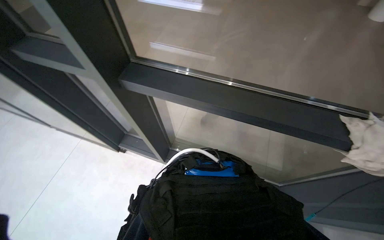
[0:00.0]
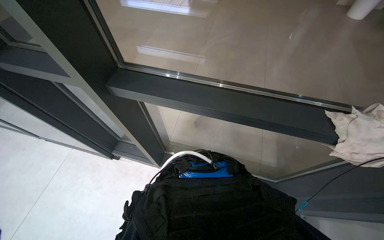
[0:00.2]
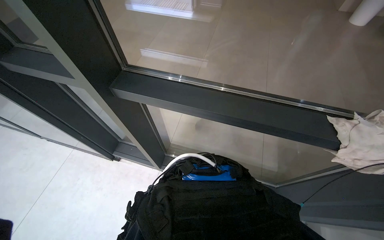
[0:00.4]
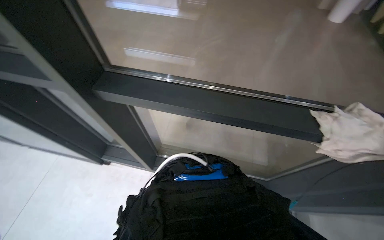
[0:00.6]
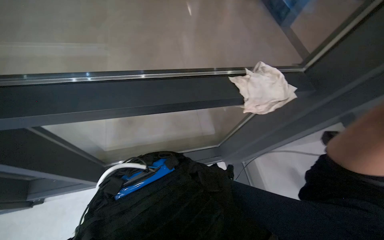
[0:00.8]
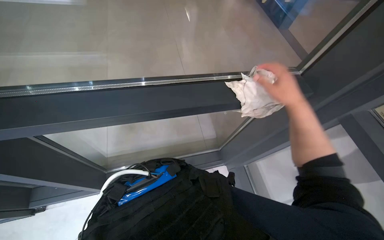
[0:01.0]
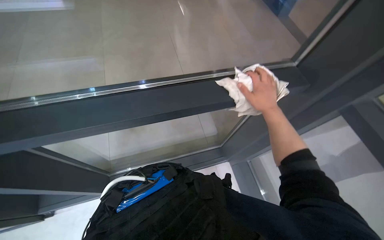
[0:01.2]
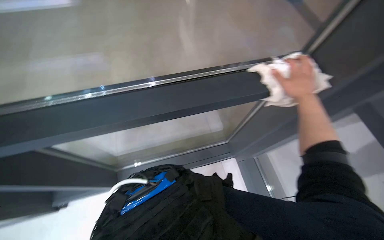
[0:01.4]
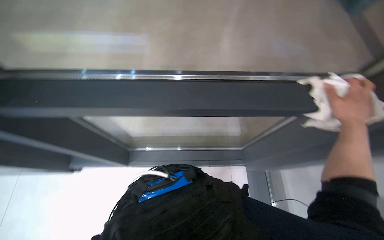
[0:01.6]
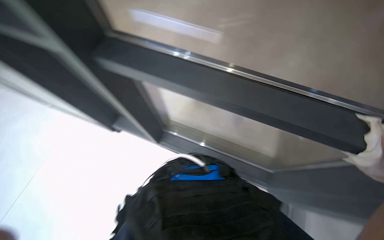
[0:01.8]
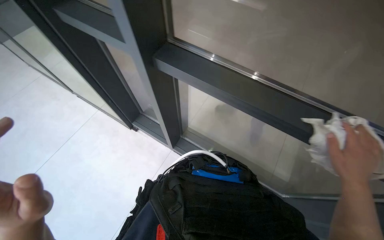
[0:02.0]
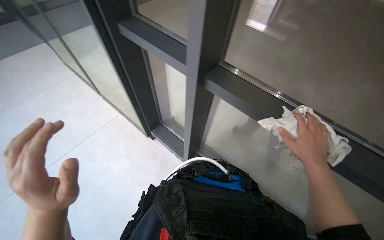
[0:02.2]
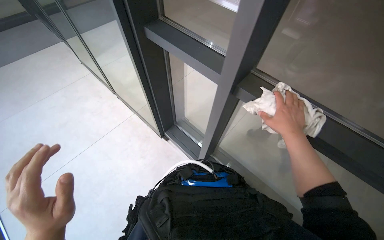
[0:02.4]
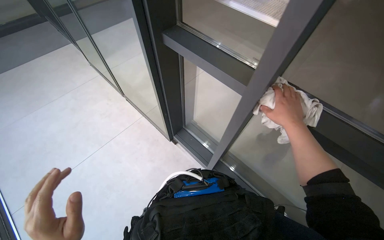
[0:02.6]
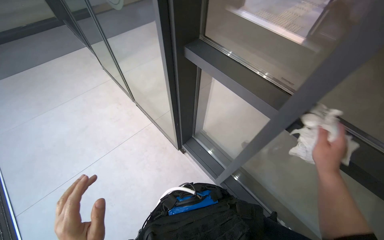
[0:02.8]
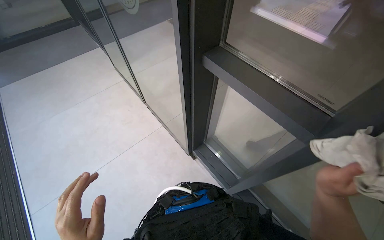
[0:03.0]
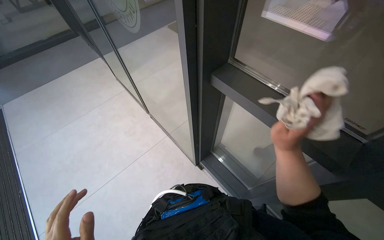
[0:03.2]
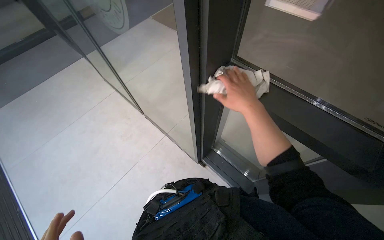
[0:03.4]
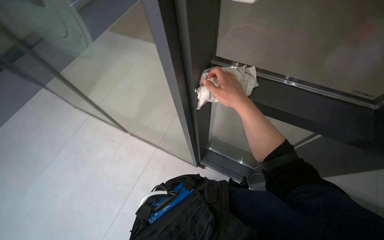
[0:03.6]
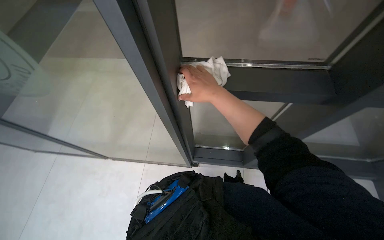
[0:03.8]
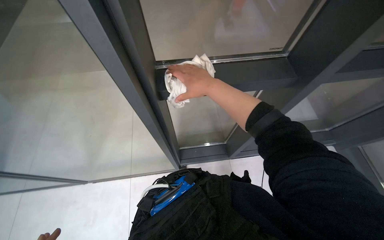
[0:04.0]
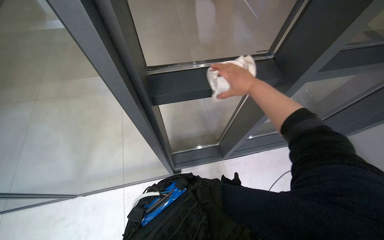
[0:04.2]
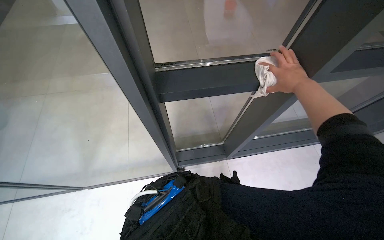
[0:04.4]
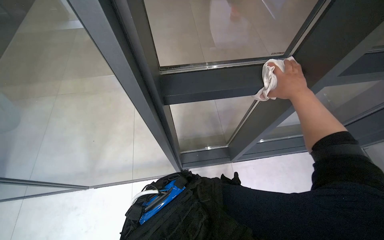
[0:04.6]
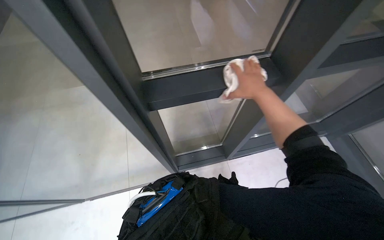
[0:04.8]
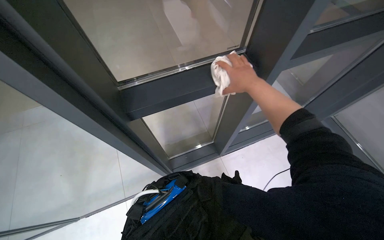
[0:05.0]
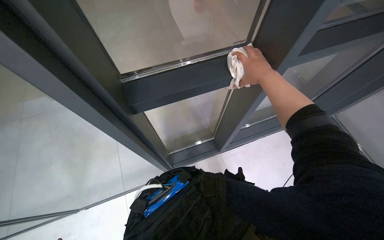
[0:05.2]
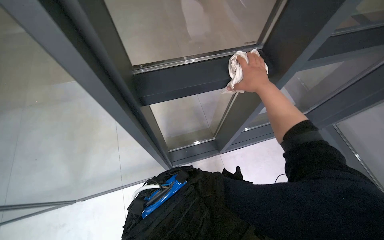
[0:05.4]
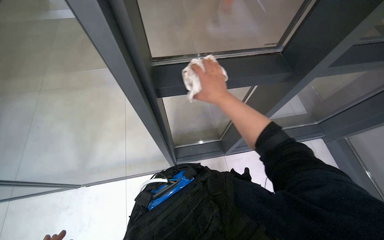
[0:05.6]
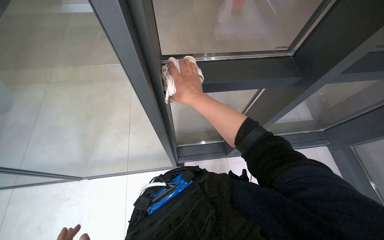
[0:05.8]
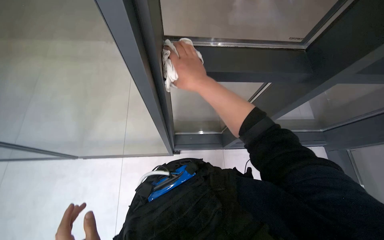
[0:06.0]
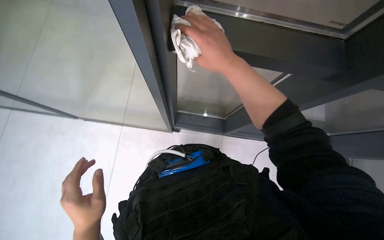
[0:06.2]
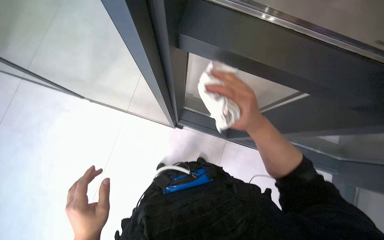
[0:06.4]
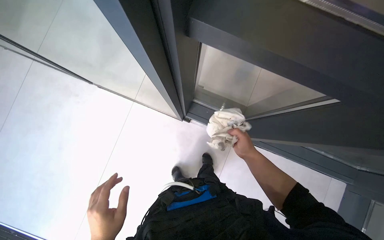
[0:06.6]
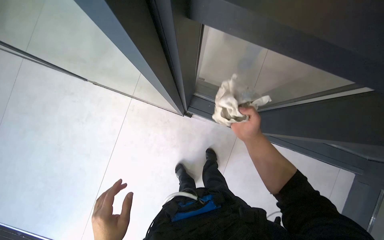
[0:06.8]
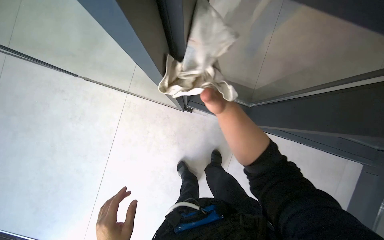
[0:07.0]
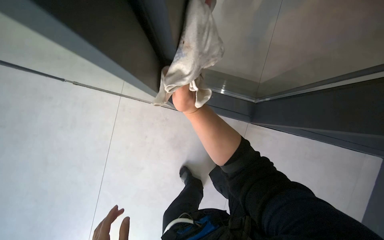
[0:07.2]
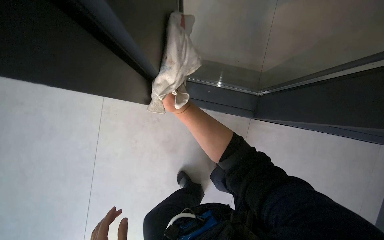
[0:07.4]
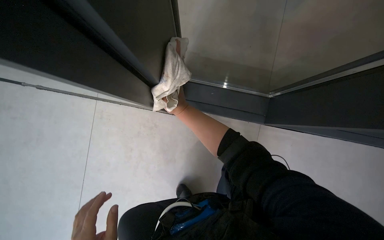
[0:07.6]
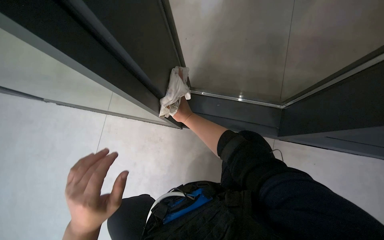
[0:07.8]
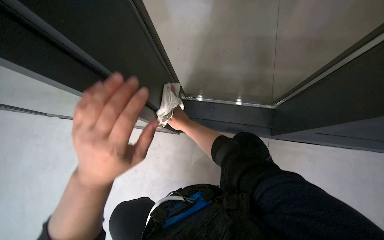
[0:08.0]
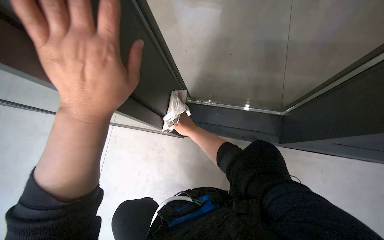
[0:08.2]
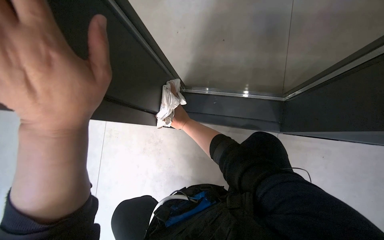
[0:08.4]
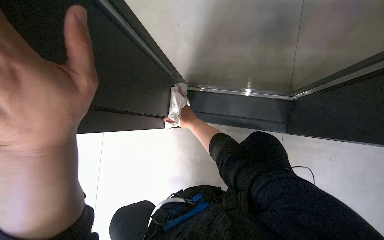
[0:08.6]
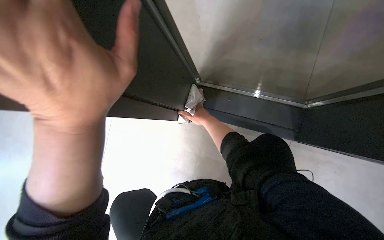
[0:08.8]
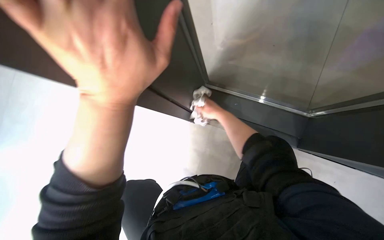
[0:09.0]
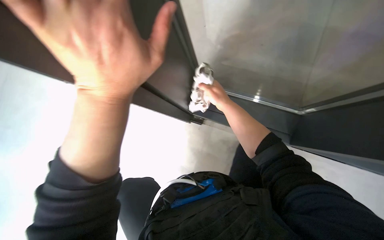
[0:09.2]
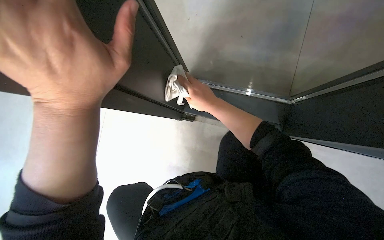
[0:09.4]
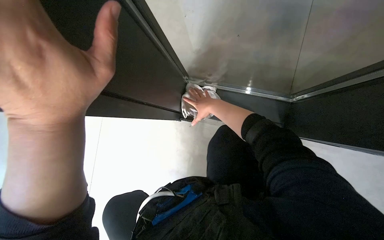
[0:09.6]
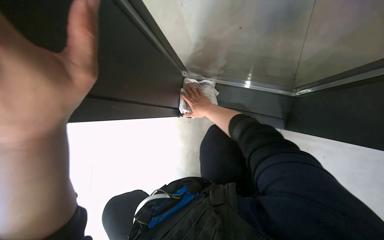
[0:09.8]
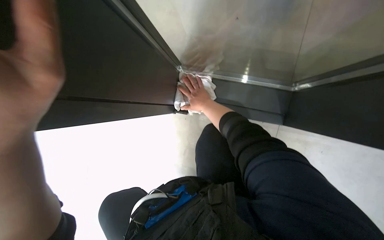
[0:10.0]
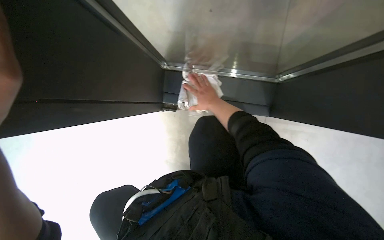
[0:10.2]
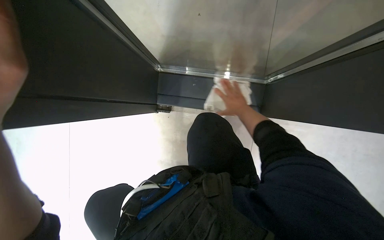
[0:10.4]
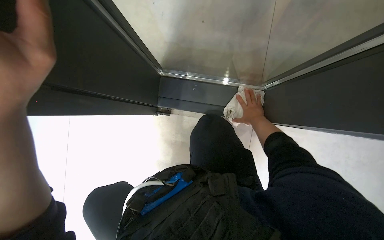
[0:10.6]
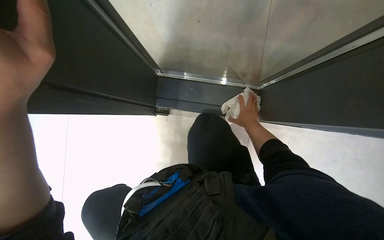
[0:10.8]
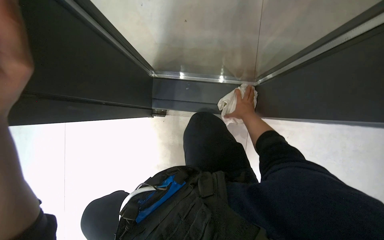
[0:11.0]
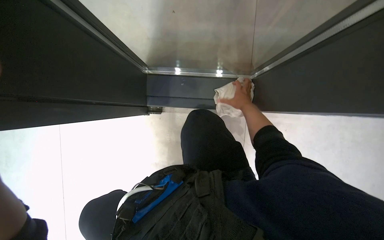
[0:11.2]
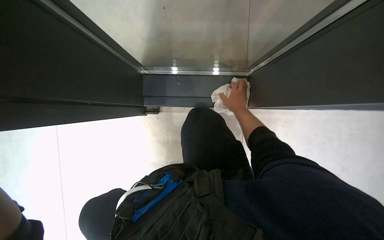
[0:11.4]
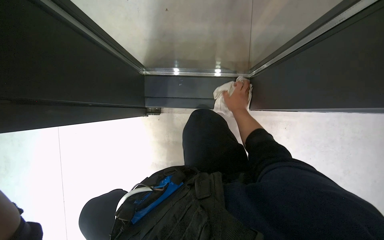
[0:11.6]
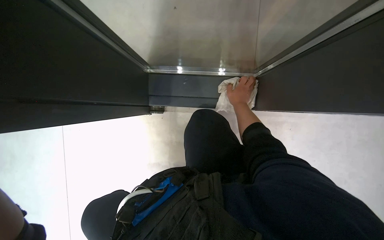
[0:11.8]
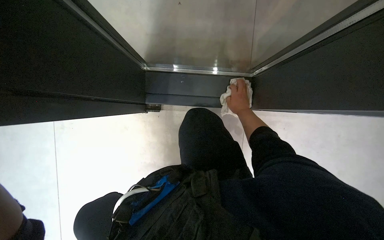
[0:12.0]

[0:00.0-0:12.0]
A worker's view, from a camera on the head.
Job: cleaning windows.
The whole recording: Cleaning window frame. The worker dips a cloth into a bucket and wipes the window frame.
0:00.0 to 0:01.6: The wearer's head swings approximately 25 degrees to the right.
0:01.6 to 0:03.0: The wearer moves approximately 40 cm. The wearer looks some 40 degrees further to the left.
0:03.0 to 0:04.4: The wearer looks about 40 degrees further to the right.
0:04.4 to 0:06.0: The right hand is displaced to the left by some 35 cm.
0:06.0 to 0:07.6: The view tilts some 15 degrees downward. The right hand shifts roughly 20 cm farther from the camera, and moves about 10 cm to the right and comes back.
0:09.0 to 0:10.4: The wearer's head swings some 25 degrees to the right. The right hand is displaced to the right by some 30 cm, and moves about 10 cm nearer to the camera and comes back.

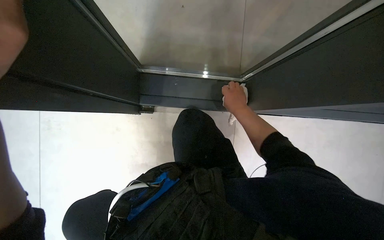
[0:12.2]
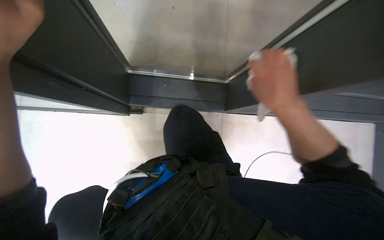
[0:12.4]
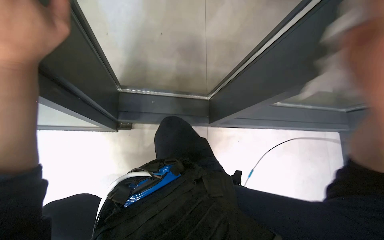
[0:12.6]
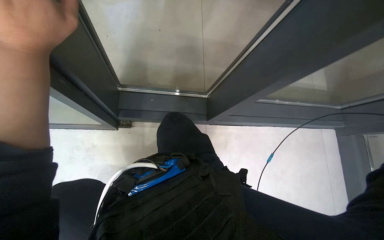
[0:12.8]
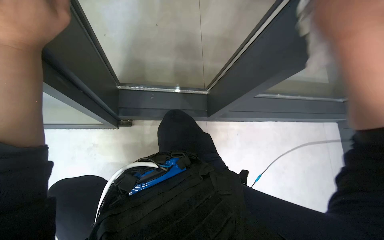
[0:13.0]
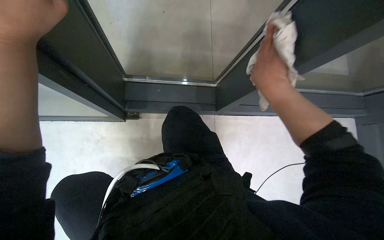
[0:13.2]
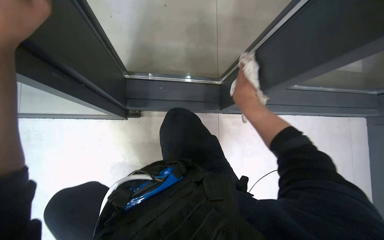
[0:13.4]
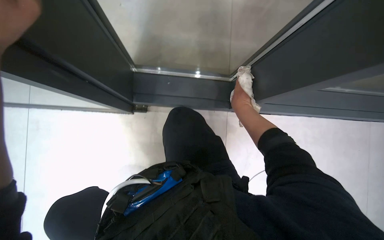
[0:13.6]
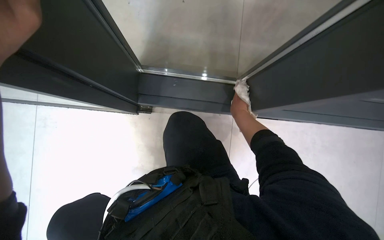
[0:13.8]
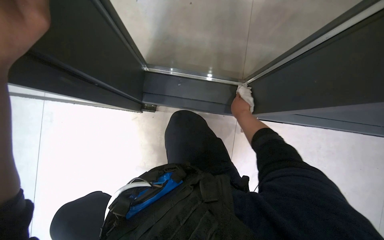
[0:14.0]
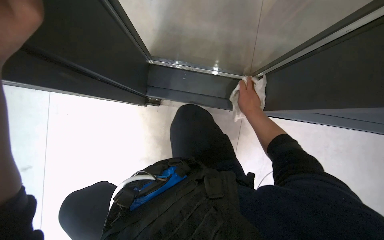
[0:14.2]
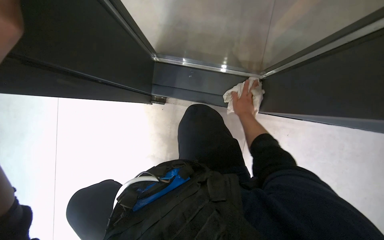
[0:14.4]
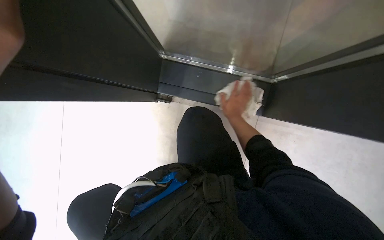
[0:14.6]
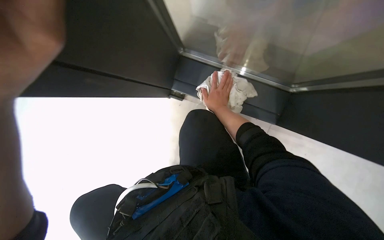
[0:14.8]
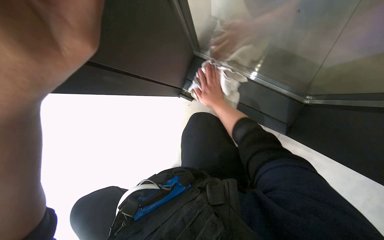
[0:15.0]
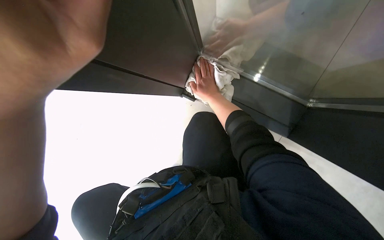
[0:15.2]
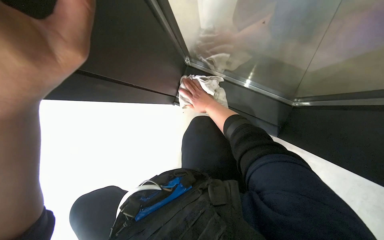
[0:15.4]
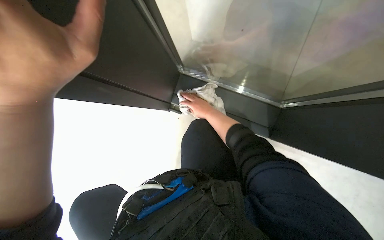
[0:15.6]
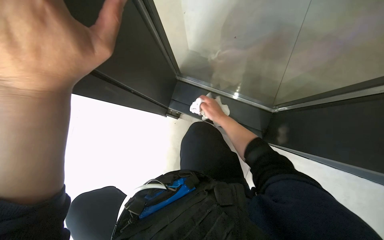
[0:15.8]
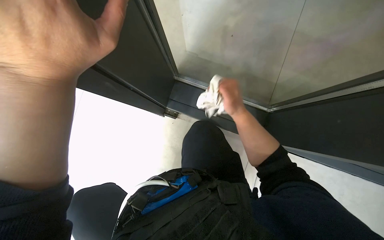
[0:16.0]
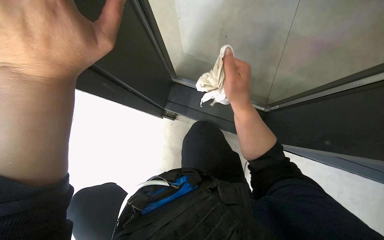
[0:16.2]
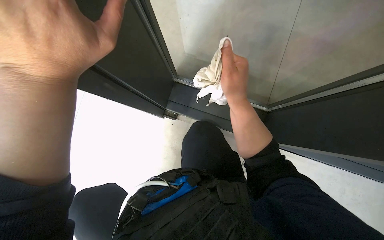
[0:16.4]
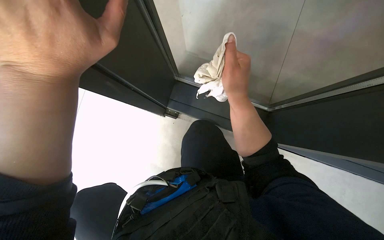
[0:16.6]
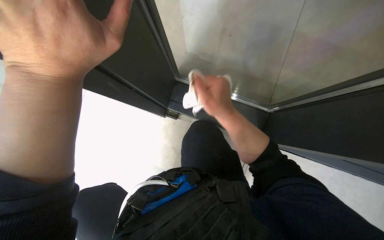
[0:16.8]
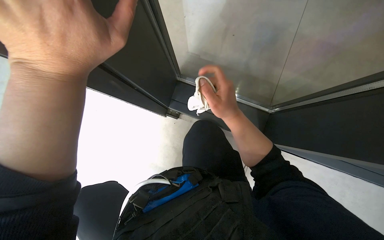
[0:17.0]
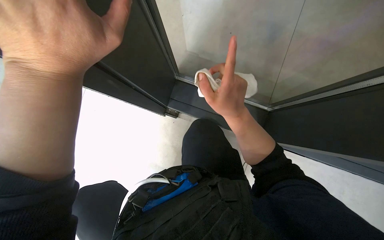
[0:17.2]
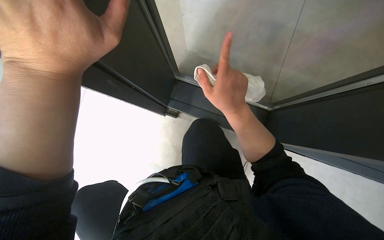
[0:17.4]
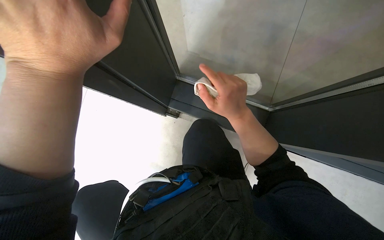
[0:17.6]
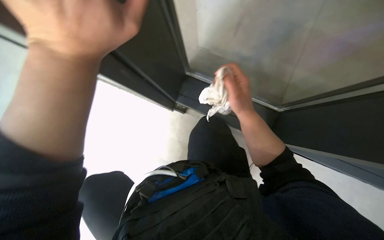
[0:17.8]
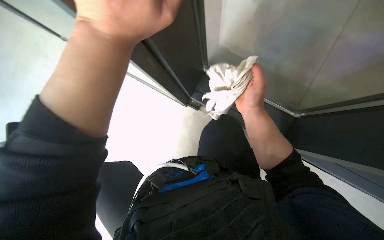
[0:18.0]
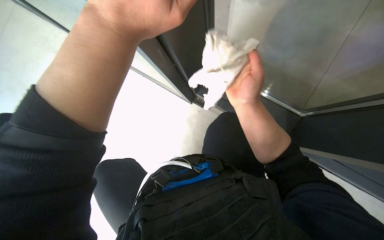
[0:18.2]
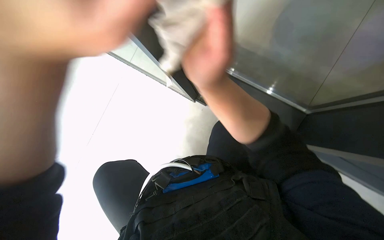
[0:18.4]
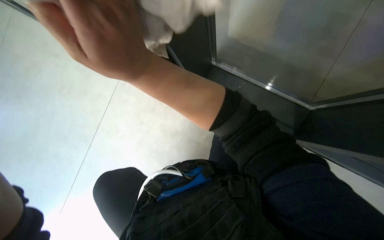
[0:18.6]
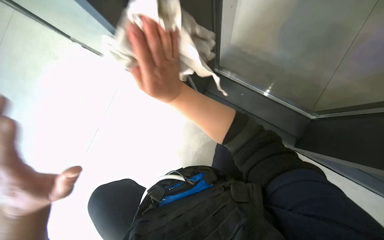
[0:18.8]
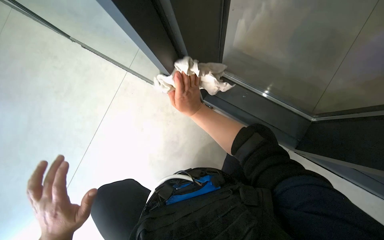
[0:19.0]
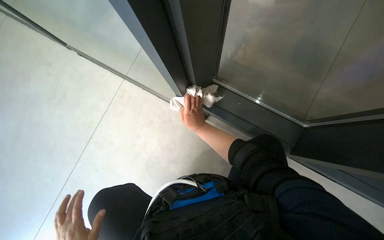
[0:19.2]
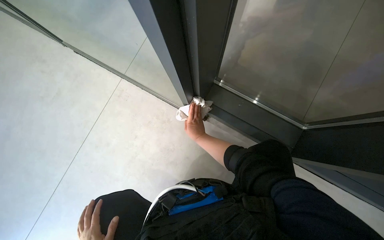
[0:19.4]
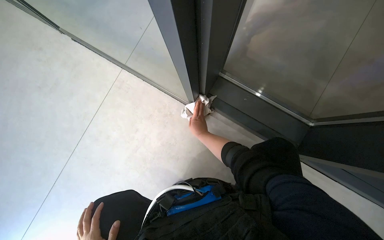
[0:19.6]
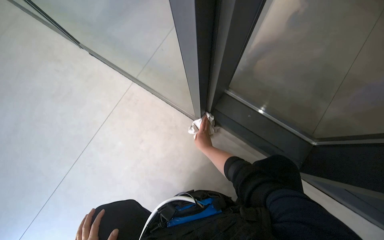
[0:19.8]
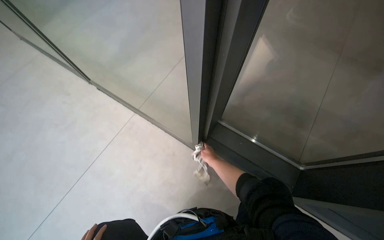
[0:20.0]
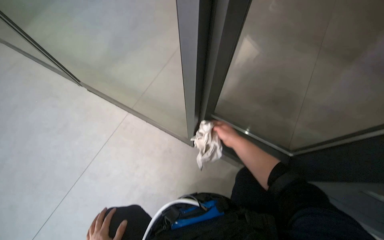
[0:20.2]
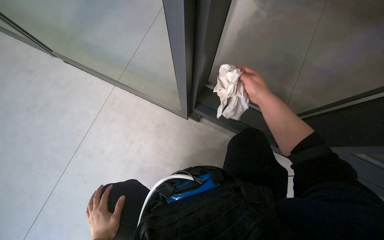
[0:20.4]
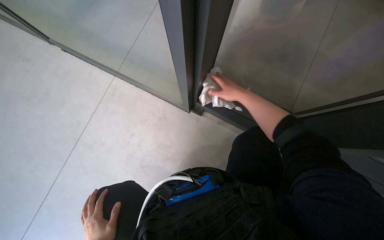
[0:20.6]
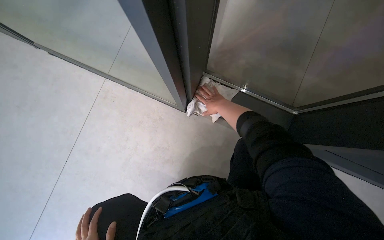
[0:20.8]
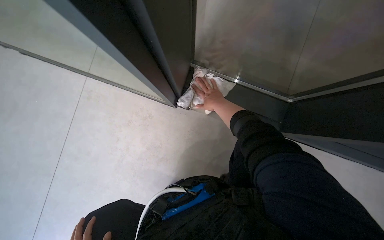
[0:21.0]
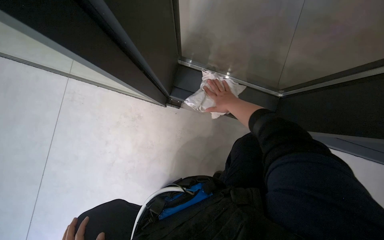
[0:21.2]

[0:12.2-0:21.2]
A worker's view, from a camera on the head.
Job: cleaning windows.
The whole recording: Cleaning window frame. The worker dips a cloth into a bucket and wipes the window frame.
0:13.8 to 0:15.2: The right hand shifts about 15 cm to the left.
0:15.2 to 0:16.6: The right hand moves nearer to the camera, about 30 cm.
0:16.6 to 0:18.2: The hands make small movements and keep their place.
0:18.2 to 0:19.8: The right hand travels farther from the camera by about 20 cm.
0:19.8 to 0:21.2: The wearer looks some 20 degrees further to the right. The right hand moves to the right, roughly 20 cm.
